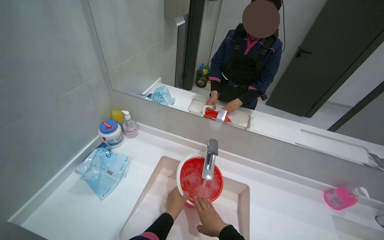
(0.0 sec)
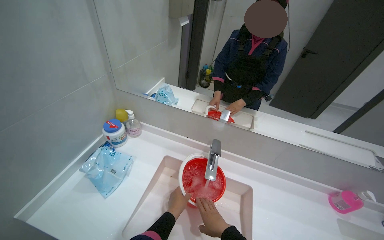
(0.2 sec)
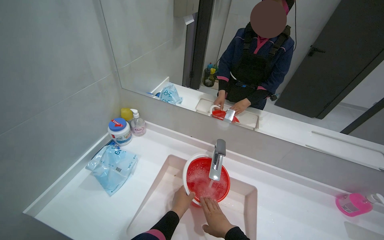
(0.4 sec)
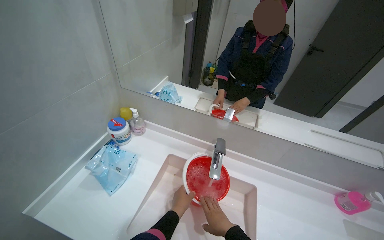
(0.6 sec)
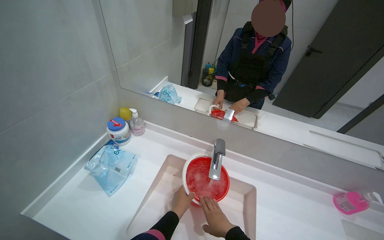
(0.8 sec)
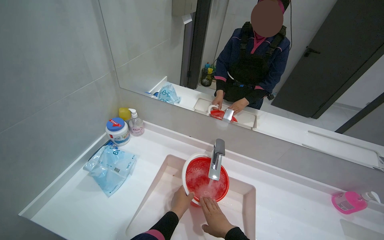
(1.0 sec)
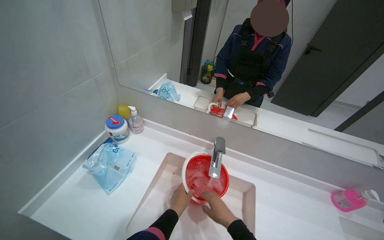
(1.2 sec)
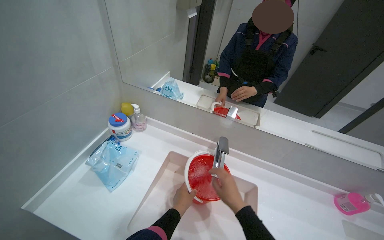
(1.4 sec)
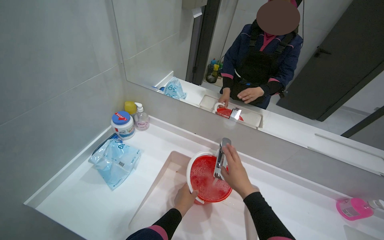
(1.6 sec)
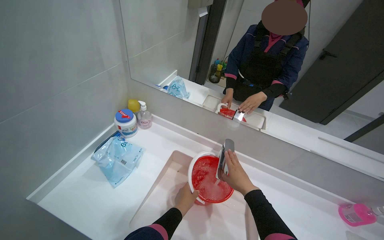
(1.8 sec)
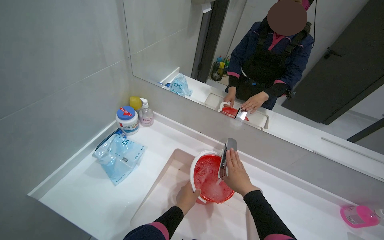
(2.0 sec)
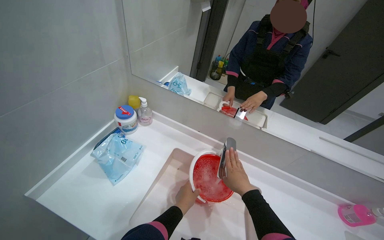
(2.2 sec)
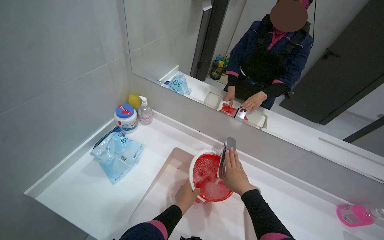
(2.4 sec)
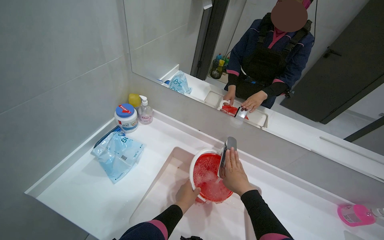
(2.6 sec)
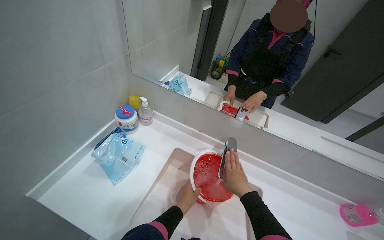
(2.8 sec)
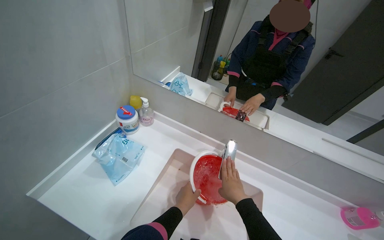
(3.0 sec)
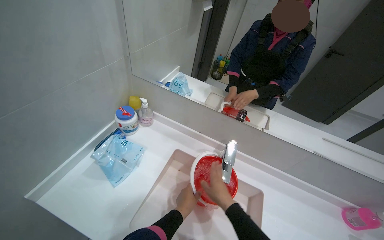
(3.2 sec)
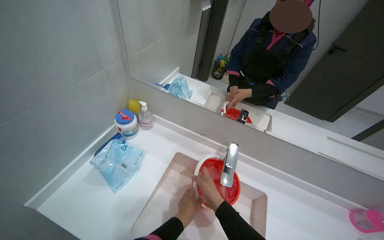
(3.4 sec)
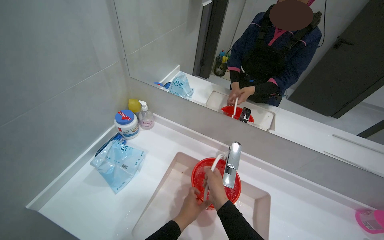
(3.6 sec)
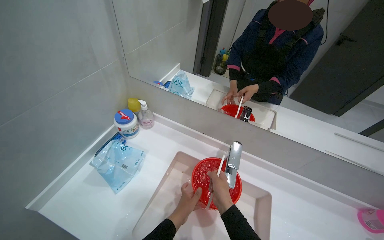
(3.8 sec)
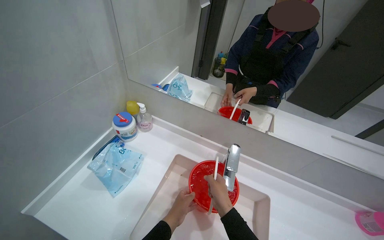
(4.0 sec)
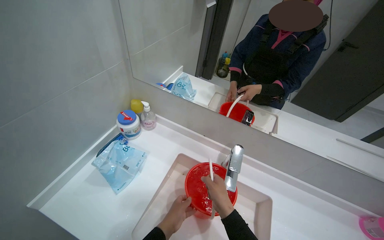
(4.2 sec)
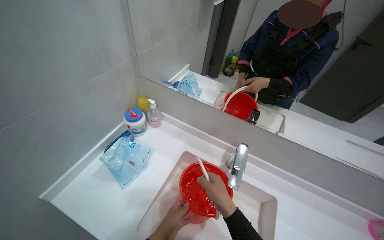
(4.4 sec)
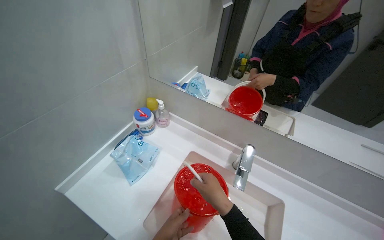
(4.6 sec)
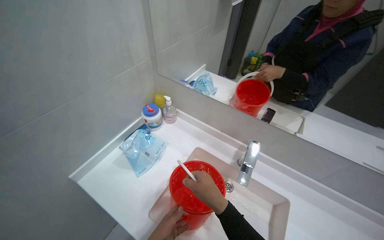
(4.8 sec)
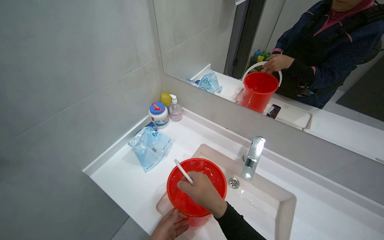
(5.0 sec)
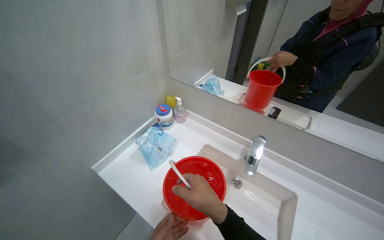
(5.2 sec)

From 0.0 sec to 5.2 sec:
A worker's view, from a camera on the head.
Job: preparing cleaning supplies.
The whole recording: Filling bucket with water. The worker fills a red bucket with water from the sink faucet.
From 0.0 sec to 1.8 sec: The right hand is displaced up the picture by some 15 cm.
From 1.8 sec to 3.4 sec: The right hand heads to the left, covering some 10 cm.
From 3.4 sec to 5.2 sec: The right hand goes about 15 cm nearer to the camera.

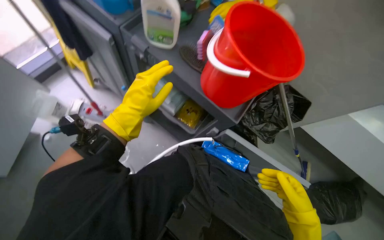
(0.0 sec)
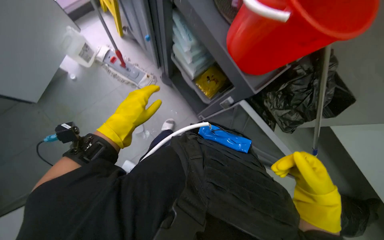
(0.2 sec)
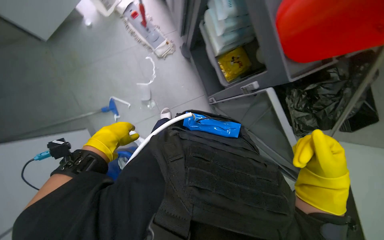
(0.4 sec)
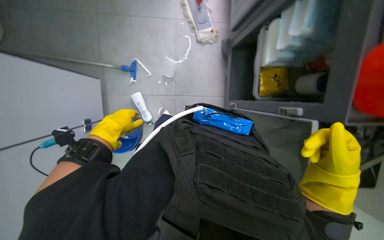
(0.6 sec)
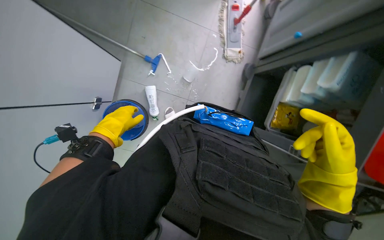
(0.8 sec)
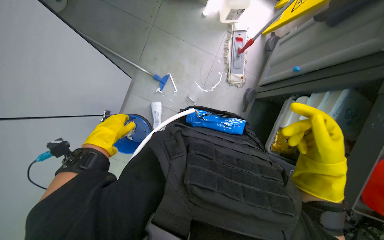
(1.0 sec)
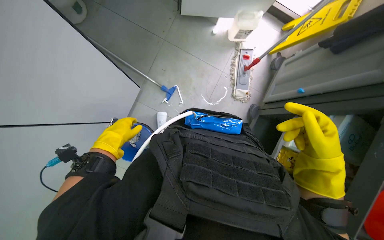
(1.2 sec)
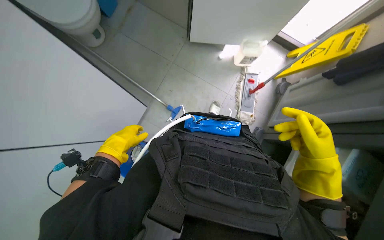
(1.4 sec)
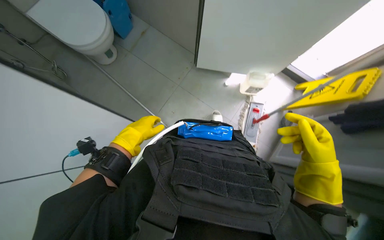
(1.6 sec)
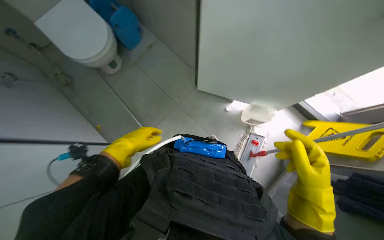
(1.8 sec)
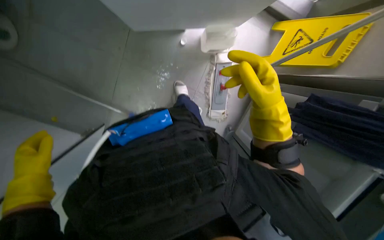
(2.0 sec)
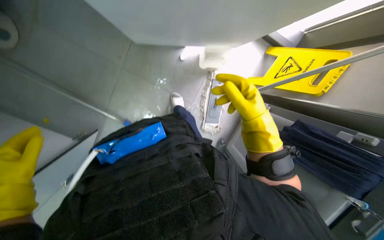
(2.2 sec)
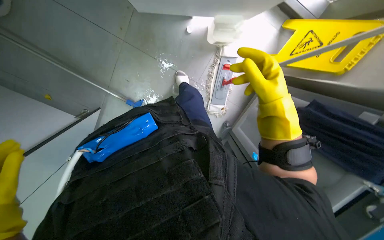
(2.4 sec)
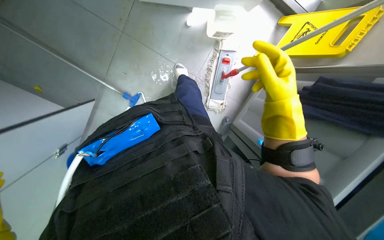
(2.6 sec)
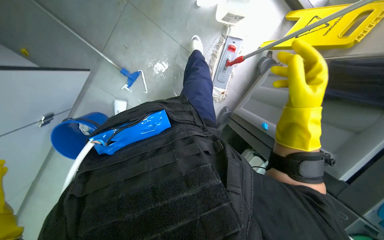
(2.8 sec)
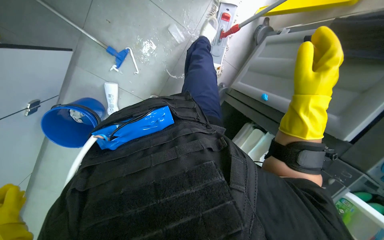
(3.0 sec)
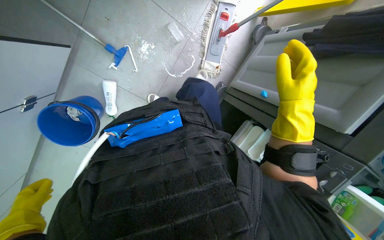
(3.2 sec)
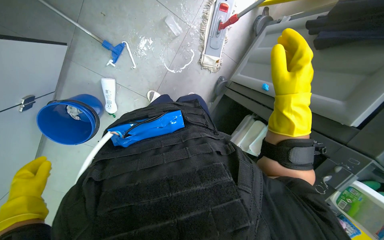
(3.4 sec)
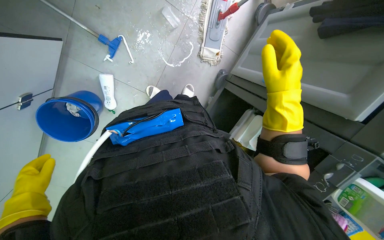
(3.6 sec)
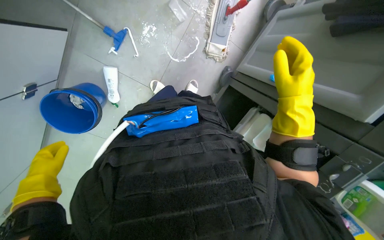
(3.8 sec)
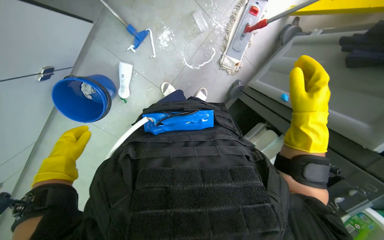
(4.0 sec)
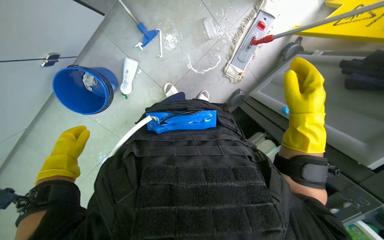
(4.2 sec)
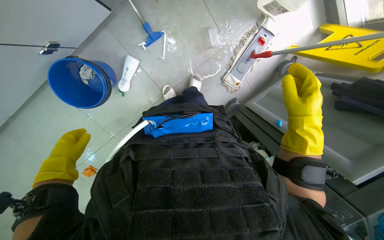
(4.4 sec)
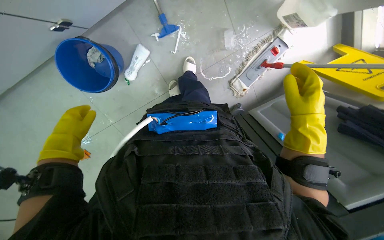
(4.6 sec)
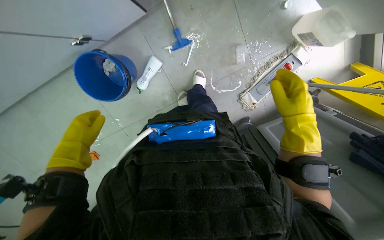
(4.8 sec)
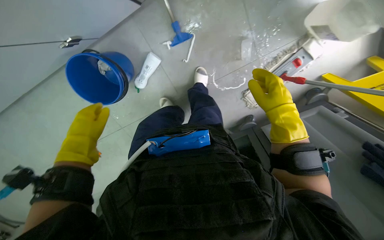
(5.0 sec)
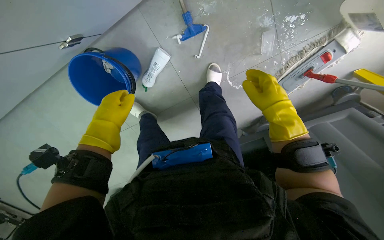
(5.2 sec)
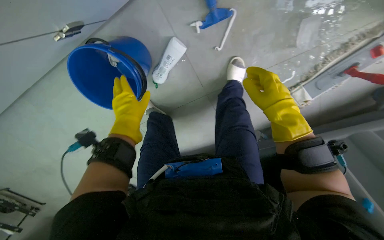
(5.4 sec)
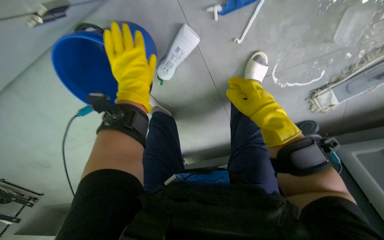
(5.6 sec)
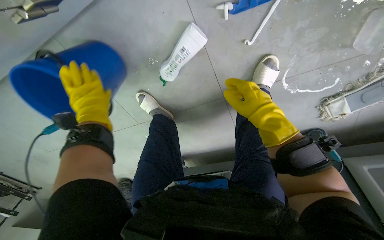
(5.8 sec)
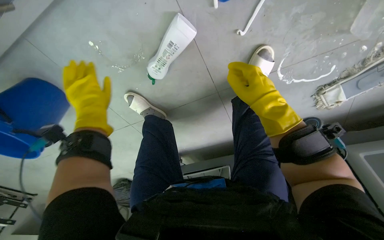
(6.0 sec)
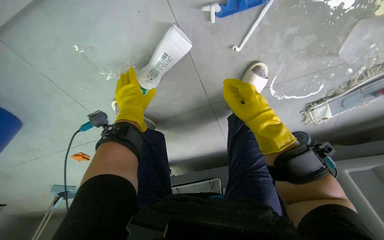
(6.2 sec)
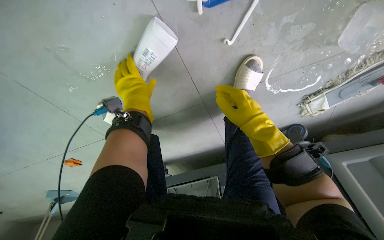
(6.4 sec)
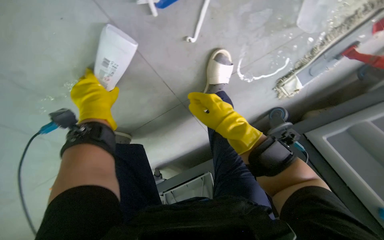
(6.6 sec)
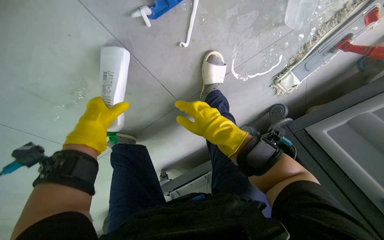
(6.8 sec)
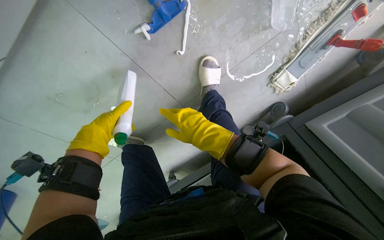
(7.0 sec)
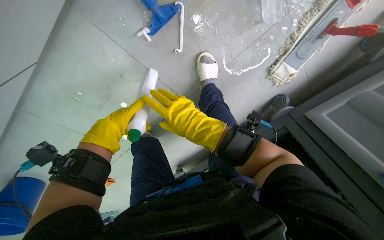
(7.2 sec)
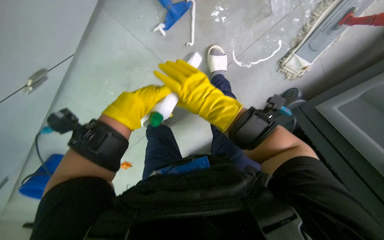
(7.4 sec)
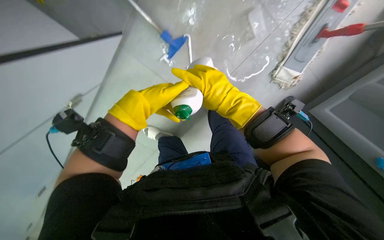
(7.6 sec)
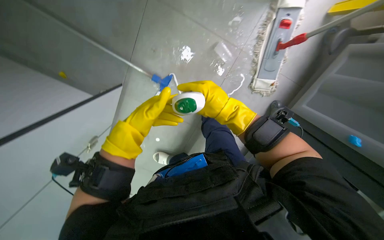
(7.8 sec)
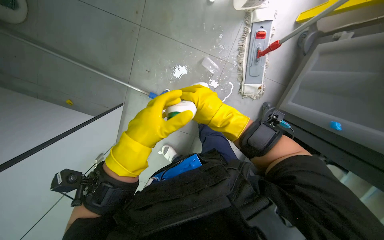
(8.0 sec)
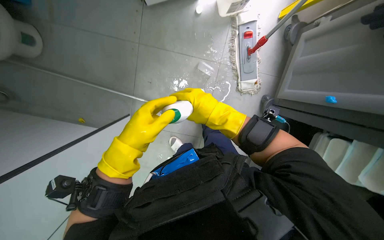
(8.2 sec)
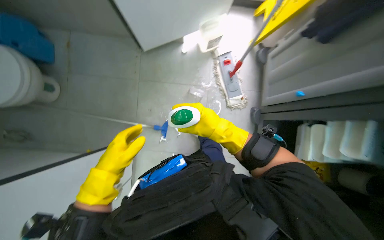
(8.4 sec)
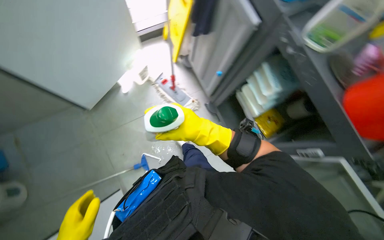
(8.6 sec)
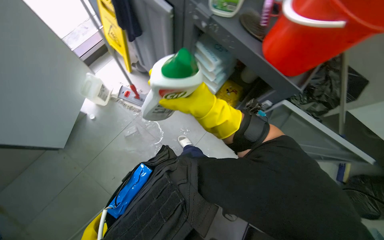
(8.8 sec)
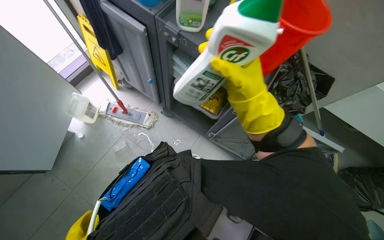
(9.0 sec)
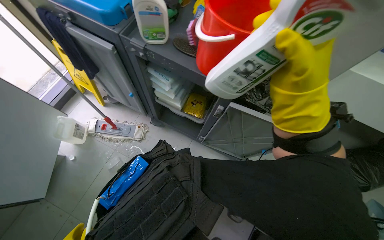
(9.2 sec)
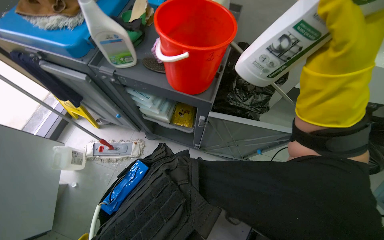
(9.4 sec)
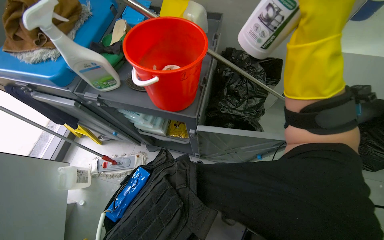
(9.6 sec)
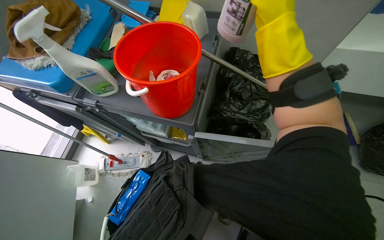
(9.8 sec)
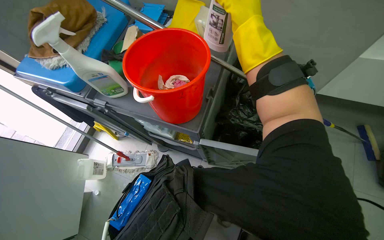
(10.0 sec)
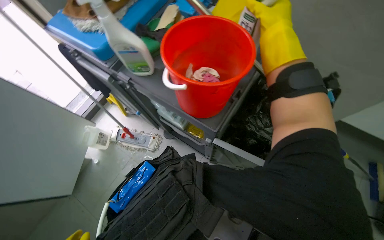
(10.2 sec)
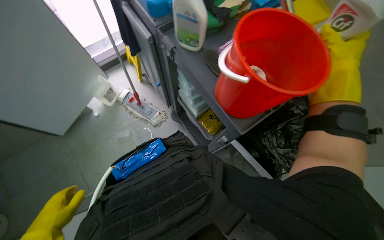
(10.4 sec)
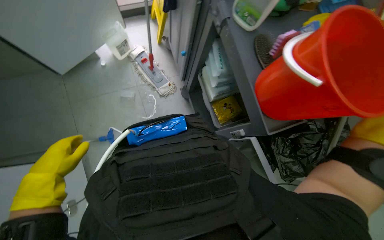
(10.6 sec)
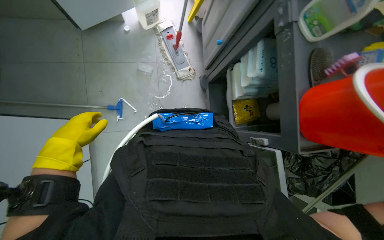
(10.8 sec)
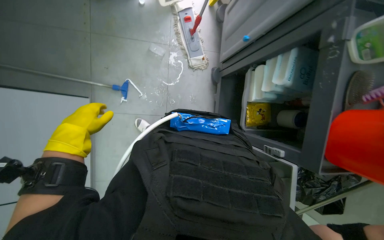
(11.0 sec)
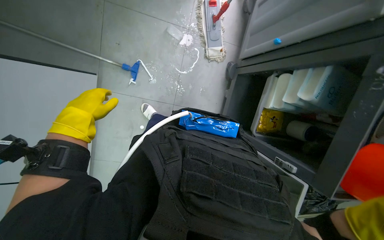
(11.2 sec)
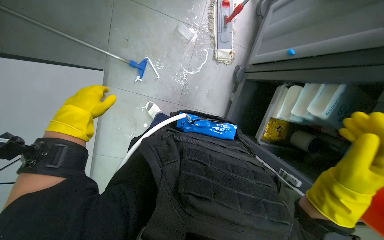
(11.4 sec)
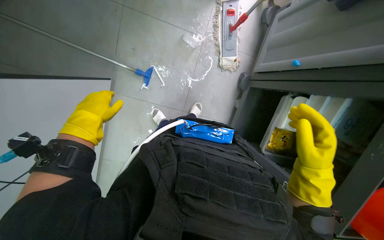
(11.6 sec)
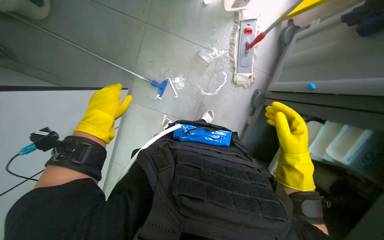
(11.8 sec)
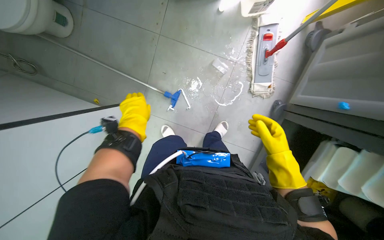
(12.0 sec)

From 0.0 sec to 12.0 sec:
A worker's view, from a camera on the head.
Job: organizing items.
The whole recording: Organizing cleaning items on the floor. The worker organizes the cleaning items on the floor.
From 0.0 sec to 1.6 sec: Everything in view rotates about 85 degrees clockwise.
From 4.4 sec to 6.0 sec: The wearer moves roughly 60 cm. The camera pitches downward, by some 15 degrees.
From 6.0 sec to 7.6 sec: The camera travels about 40 cm. The view swings some 20 degrees to the left.
From 7.6 sec to 9.0 sec: The camera travels about 70 cm. The wearer looks some 50 degrees further upward. The scene turns roughly 90 degrees counterclockwise in the picture.
From 9.0 sec to 10.4 sec: The wearer looks some 20 degrees further to the left.
From 10.4 sec to 12.0 sec: The head rotates approximately 60 degrees to the left. The wearer looks about 15 degrees further downward.

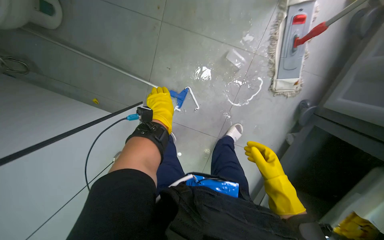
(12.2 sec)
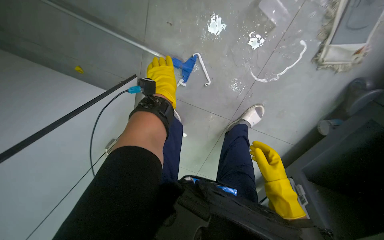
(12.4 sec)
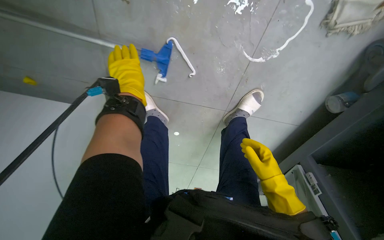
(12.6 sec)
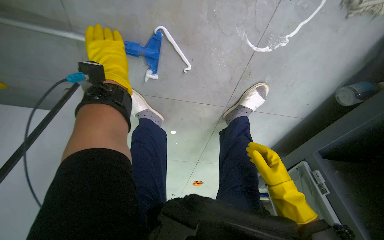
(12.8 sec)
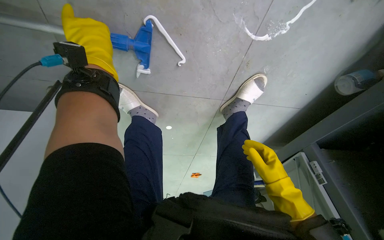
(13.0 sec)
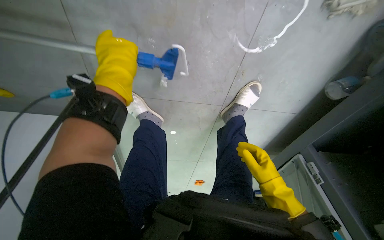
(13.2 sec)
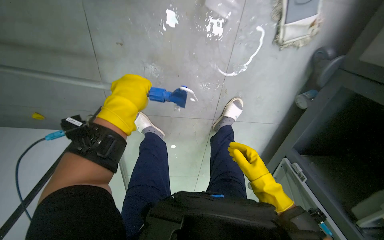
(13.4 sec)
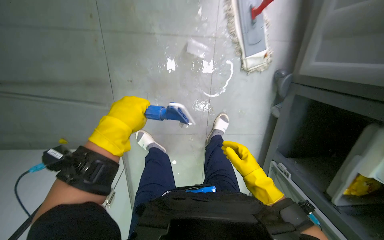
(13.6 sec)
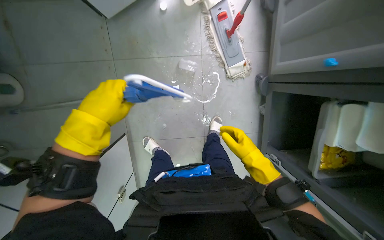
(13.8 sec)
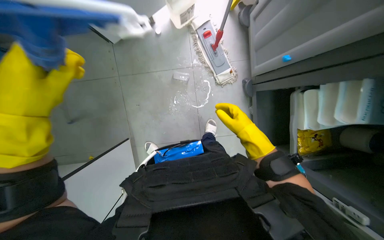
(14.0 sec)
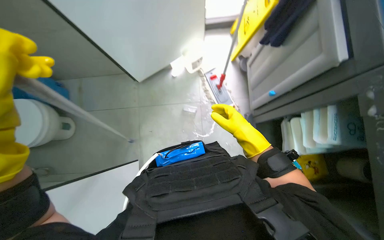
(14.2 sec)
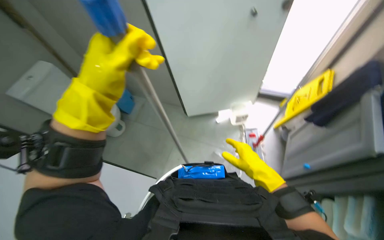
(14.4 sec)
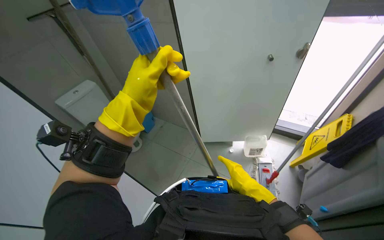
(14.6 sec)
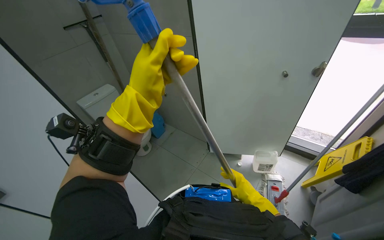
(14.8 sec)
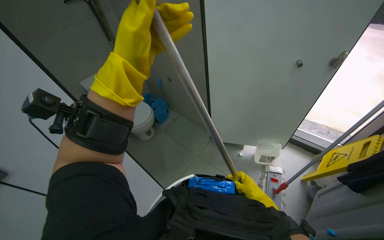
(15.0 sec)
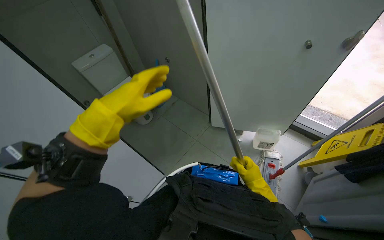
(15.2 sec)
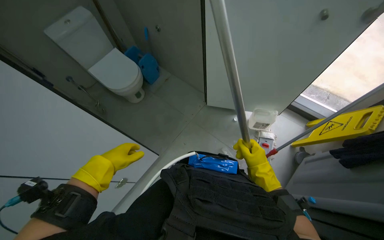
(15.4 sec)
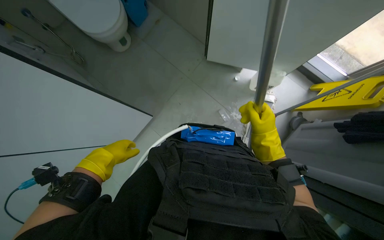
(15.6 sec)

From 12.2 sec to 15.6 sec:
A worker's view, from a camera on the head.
Job: organizing items.
The whole recording: Organizing cleaning items on the floor. The worker organizes the cleaning items on the floor.
From 13.8 sec to 15.6 sec: The head rotates about 50 degrees to the left. The wearer looks roughly 15 degrees further upward.
